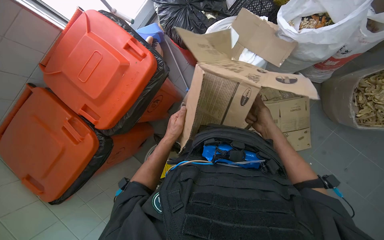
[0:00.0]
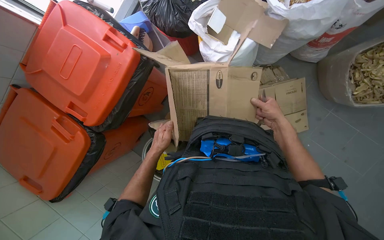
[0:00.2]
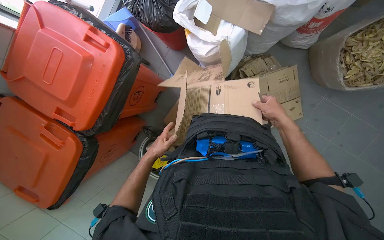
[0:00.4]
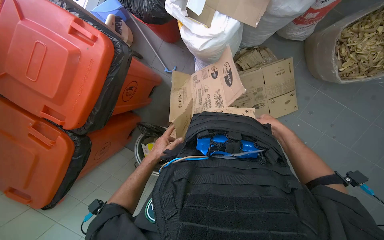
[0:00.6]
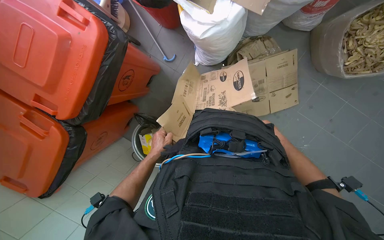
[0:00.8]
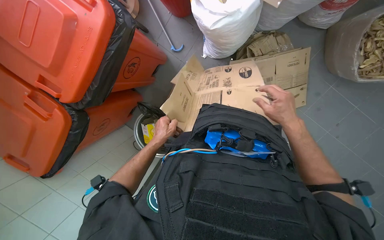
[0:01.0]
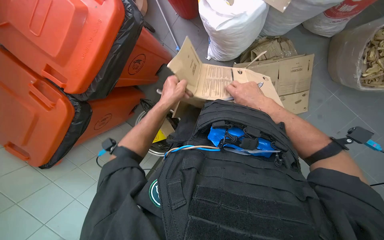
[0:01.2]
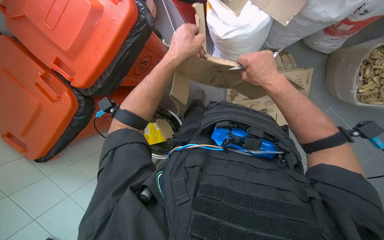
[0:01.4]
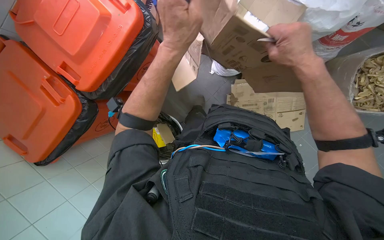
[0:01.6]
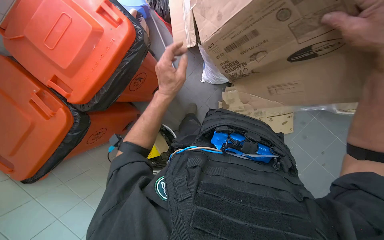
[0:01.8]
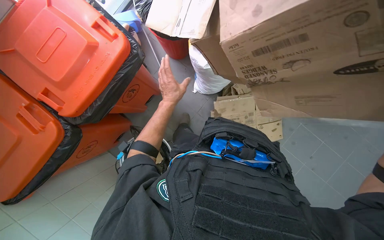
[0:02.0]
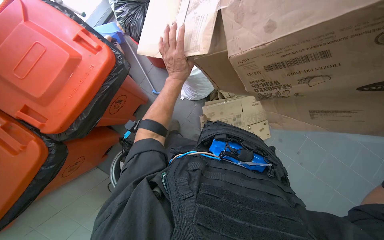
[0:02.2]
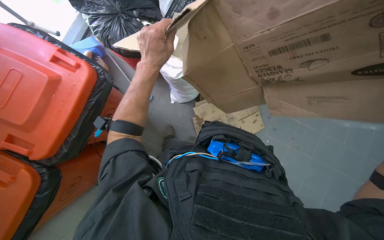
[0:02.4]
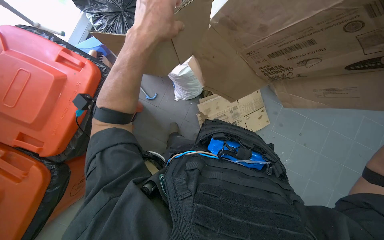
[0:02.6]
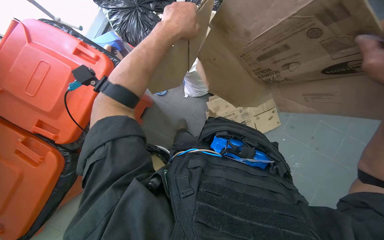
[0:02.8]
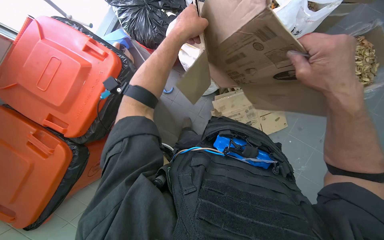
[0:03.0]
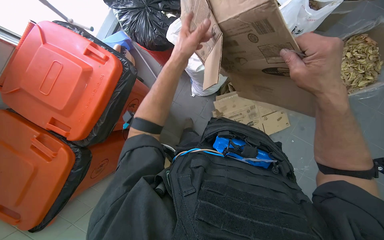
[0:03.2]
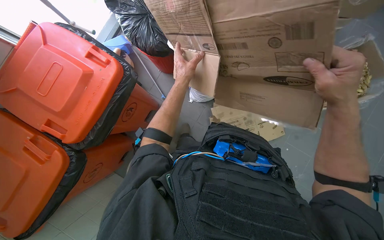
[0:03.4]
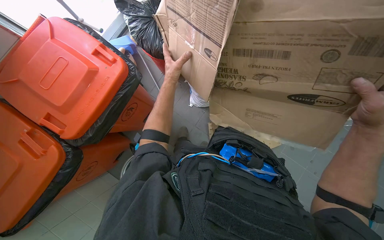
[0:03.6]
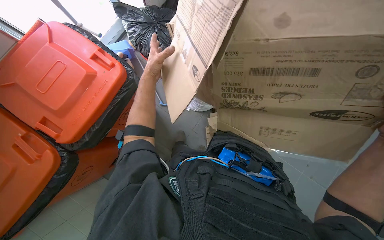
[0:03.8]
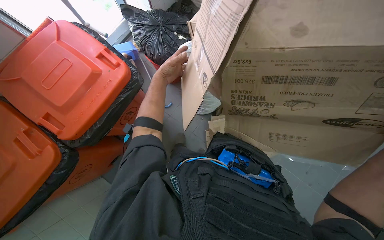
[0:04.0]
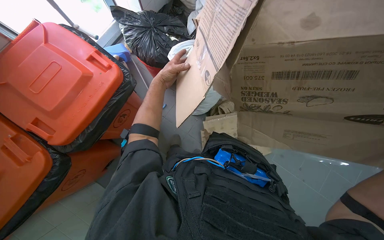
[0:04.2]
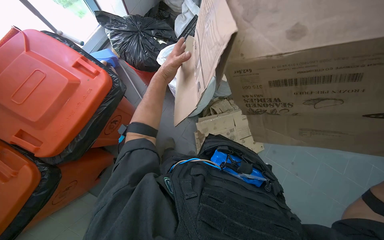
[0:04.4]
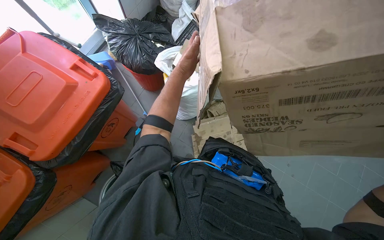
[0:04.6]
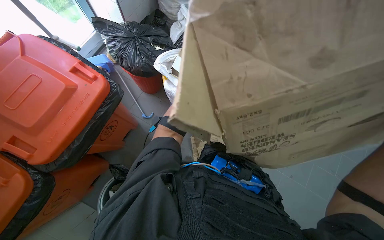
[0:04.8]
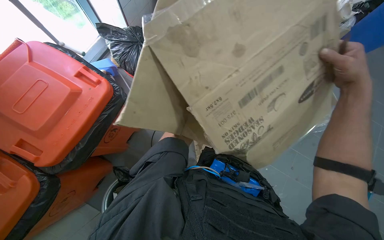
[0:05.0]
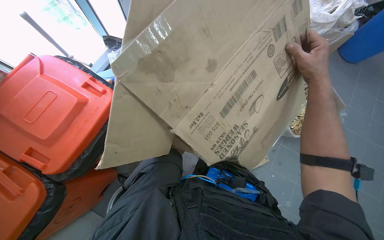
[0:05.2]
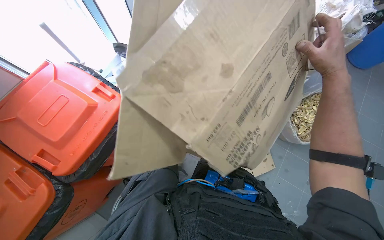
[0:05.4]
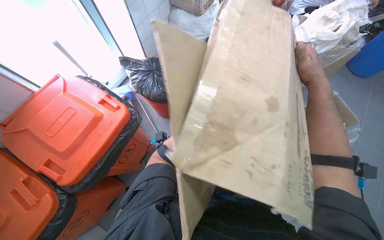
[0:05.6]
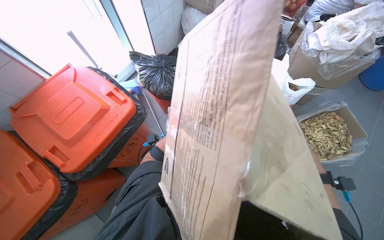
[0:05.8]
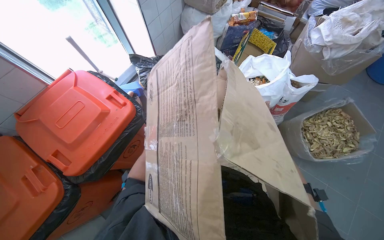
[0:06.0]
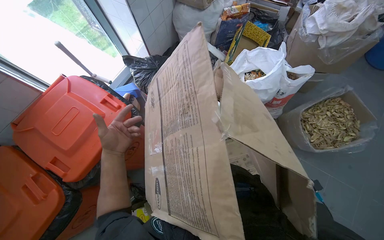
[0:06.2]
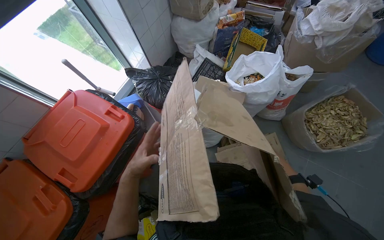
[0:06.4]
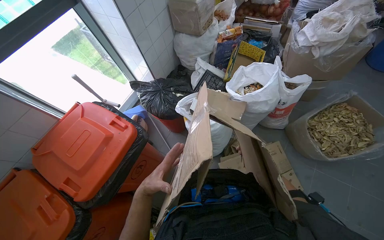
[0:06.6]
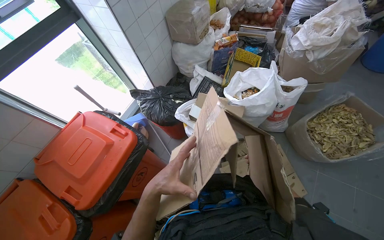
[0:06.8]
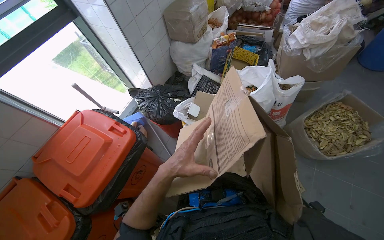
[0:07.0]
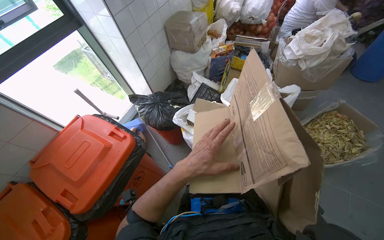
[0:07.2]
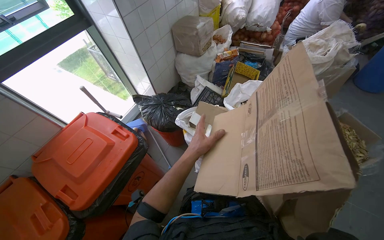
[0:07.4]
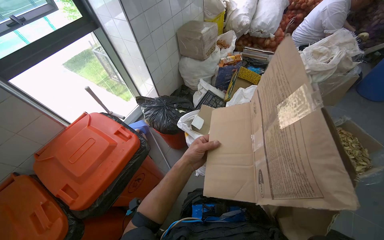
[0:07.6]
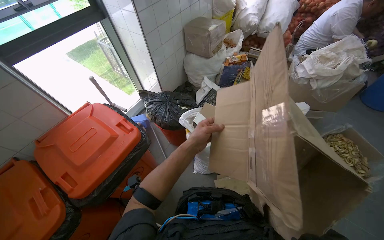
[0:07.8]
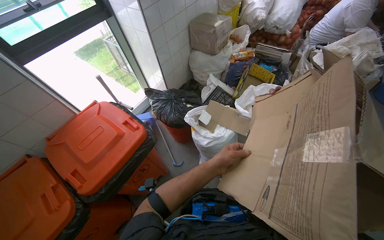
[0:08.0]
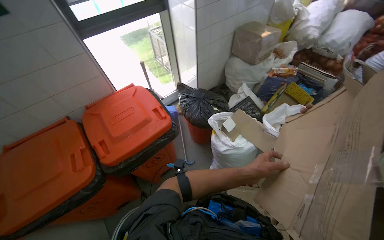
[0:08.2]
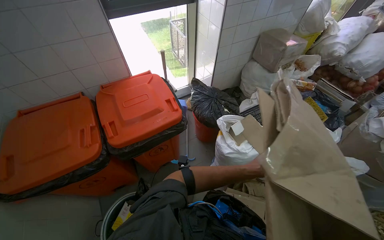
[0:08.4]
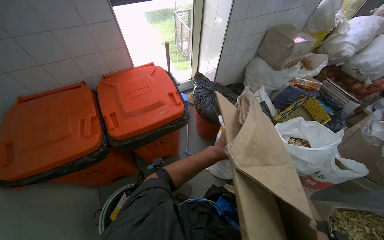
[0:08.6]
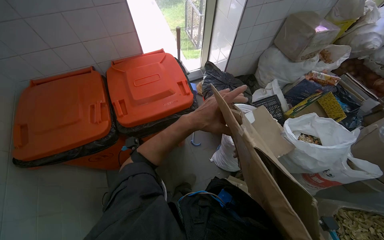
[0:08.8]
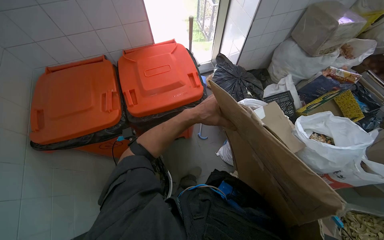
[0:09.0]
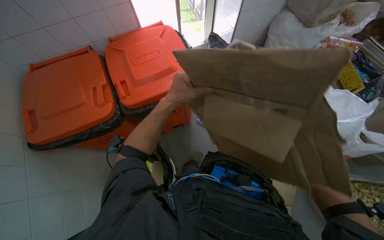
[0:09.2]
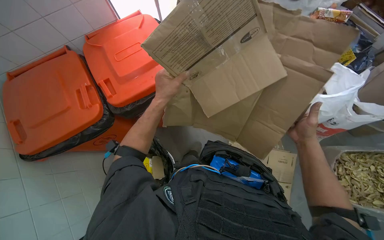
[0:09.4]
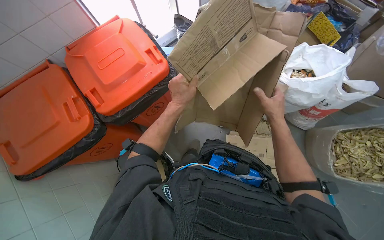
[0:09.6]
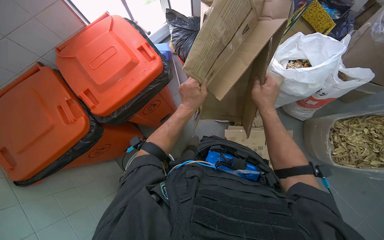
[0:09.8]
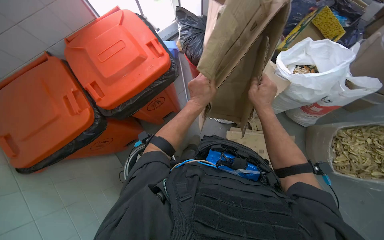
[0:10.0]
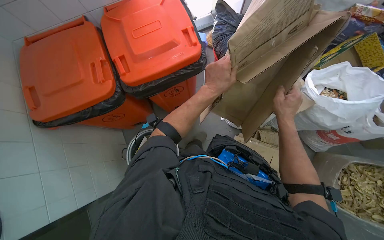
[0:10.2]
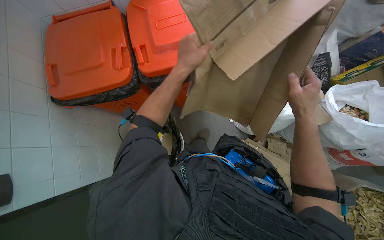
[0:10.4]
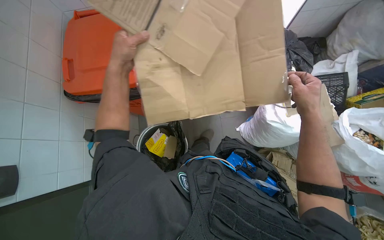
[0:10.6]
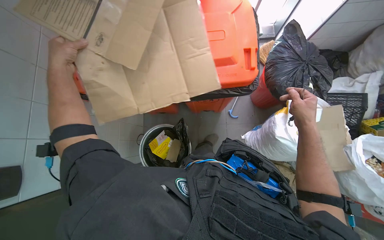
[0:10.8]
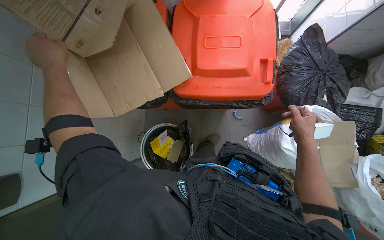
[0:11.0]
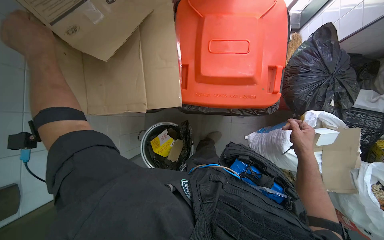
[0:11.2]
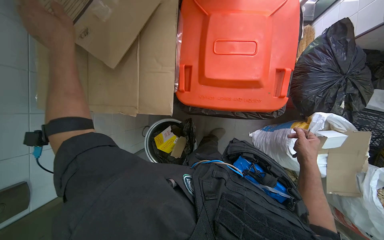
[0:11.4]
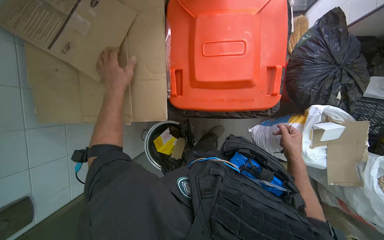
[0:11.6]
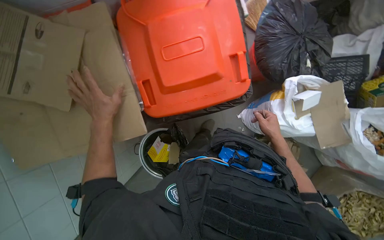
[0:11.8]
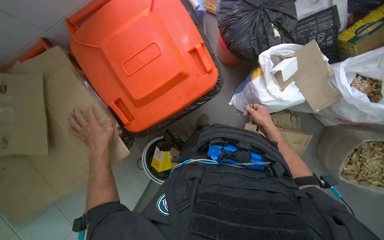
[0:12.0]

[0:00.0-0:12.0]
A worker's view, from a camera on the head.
Job: managing trash.
The whole recording: Breaking down cardboard boxes. The worker uses a knife to cut and flatten cardboard boxes for disposal.
0:00.0 to 0:01.6: The right hand travels nearer to the camera by approximately 20 cm. The left hand is displaced nearer to the camera and up the picture by some 25 cm.
0:01.6 to 0:03.0: The left hand goes nearer and farther, some 25 cm each way, reversing 2 times.
0:03.0 to 0:04.4: The left hand moves farther from the camera and to the left, about 25 cm.
0:06.0 to 0:07.6: The view tilts some 15 degrees upward.
0:07.6 to 0:09.0: The head rotates some 40 degrees to the left.
0:09.0 to 0:10.4: The view tips downward by some 15 degrees.
0:10.4 to 0:12.0: The head travels some 40 cm. The view tilts about 15 degrees downward.

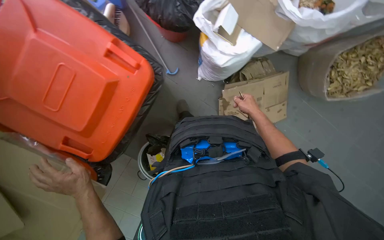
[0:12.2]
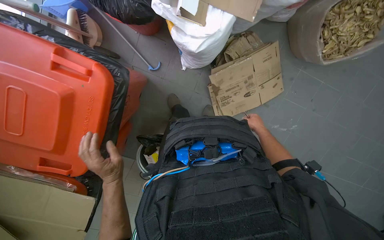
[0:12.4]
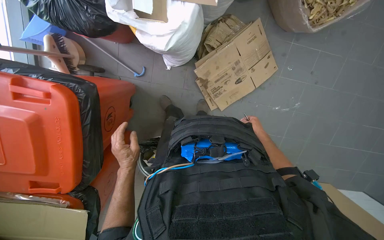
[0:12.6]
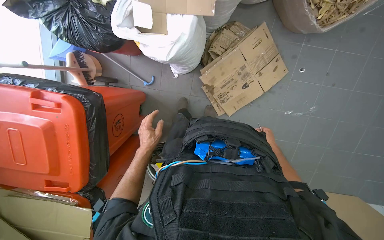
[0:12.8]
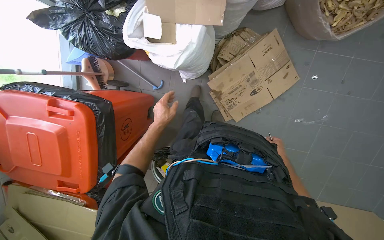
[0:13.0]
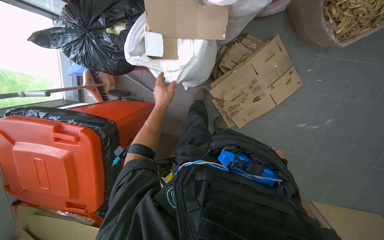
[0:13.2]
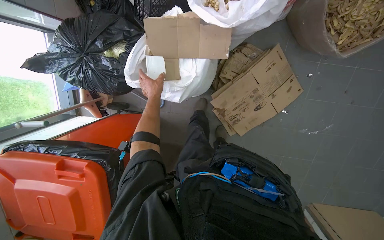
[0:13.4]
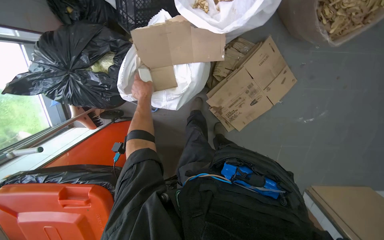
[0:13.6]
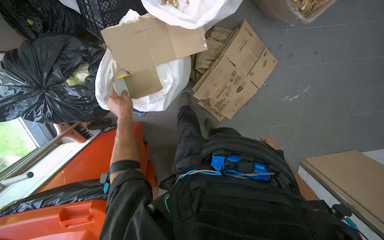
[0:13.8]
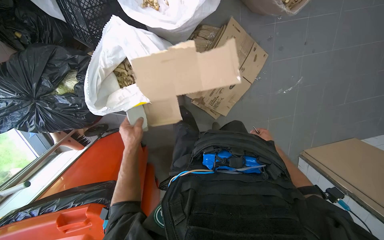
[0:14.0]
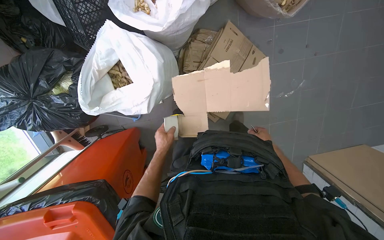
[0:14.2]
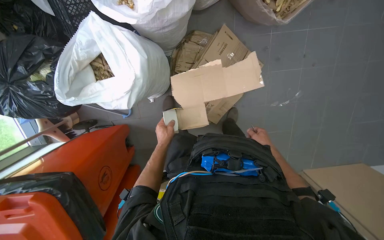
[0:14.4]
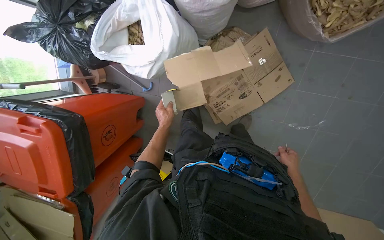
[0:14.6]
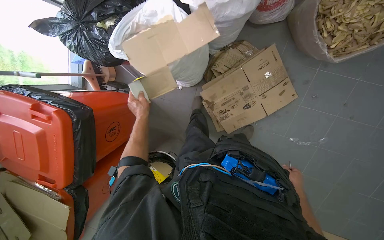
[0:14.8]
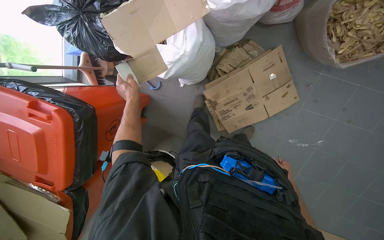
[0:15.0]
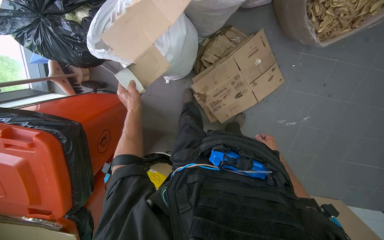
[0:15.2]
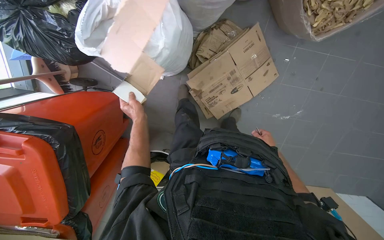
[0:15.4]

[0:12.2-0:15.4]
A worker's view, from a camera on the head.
Job: managing trash.
The whole recording: Breaking down cardboard boxes. The worker uses a knife to cut and flatten cardboard boxes for disposal.
0:12.2 to 0:13.8: The right hand goes approximately 15 cm to the right and down the picture, while the left hand goes some 60 cm up the picture.

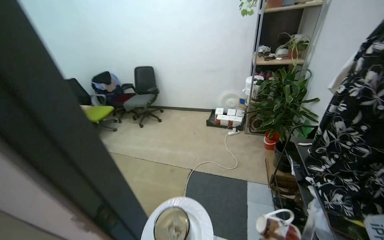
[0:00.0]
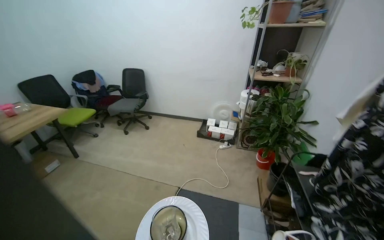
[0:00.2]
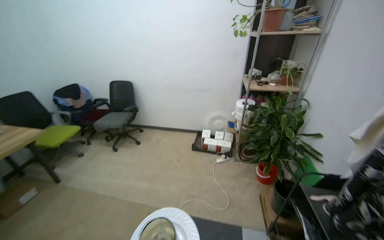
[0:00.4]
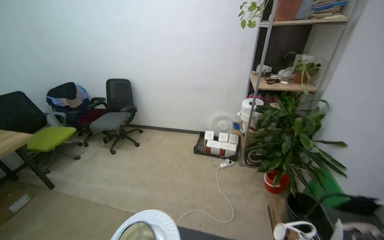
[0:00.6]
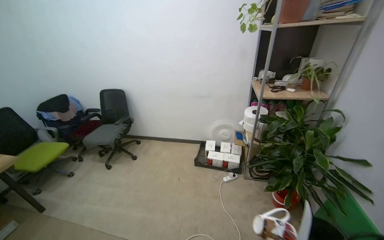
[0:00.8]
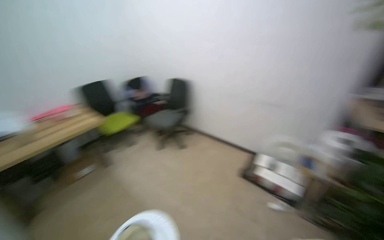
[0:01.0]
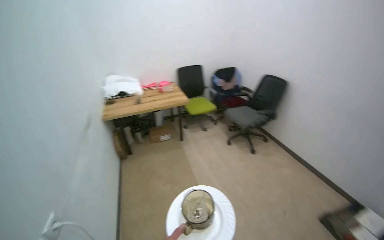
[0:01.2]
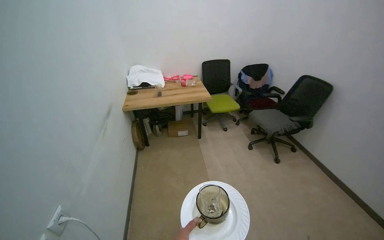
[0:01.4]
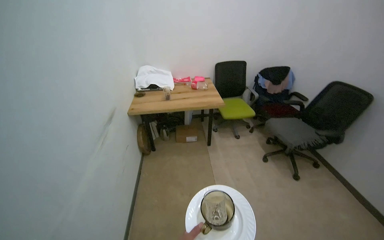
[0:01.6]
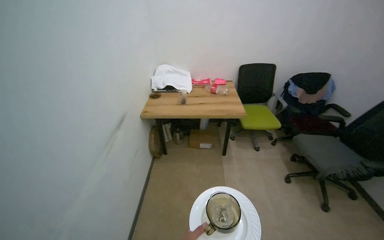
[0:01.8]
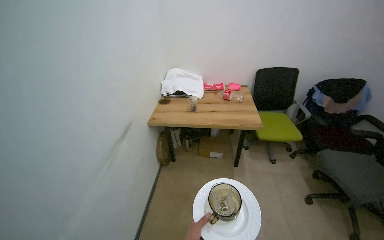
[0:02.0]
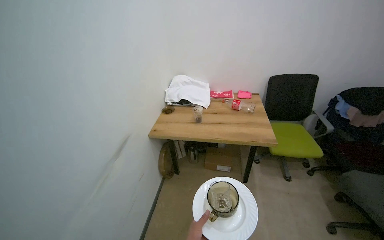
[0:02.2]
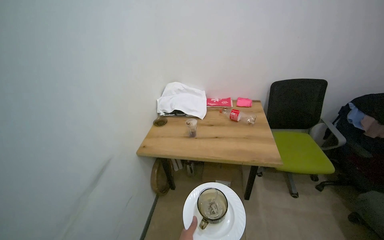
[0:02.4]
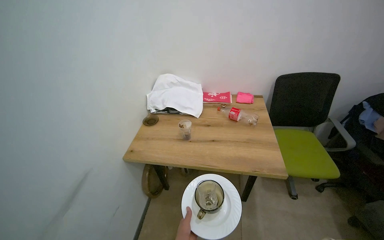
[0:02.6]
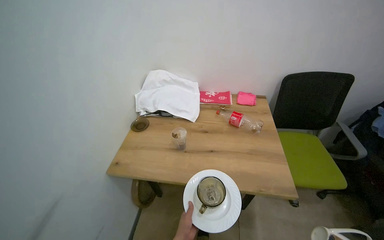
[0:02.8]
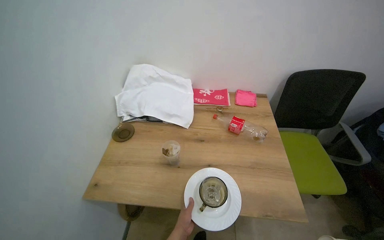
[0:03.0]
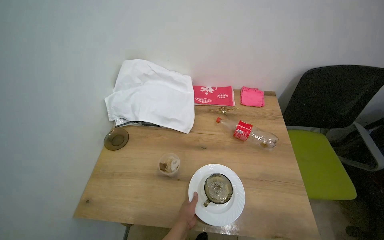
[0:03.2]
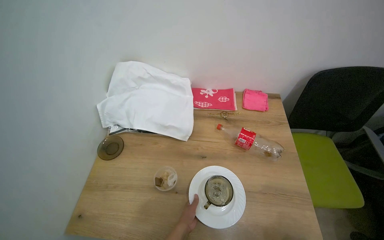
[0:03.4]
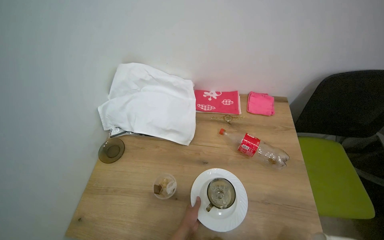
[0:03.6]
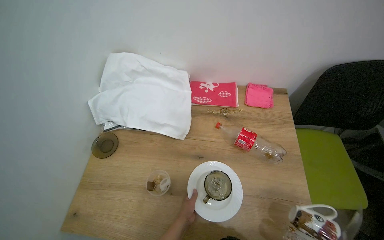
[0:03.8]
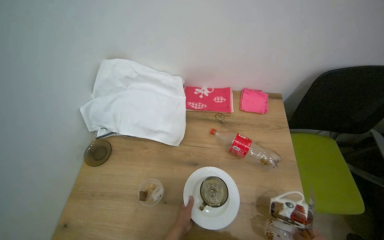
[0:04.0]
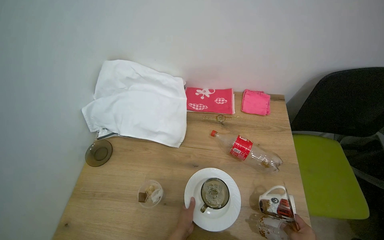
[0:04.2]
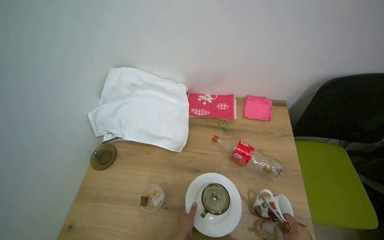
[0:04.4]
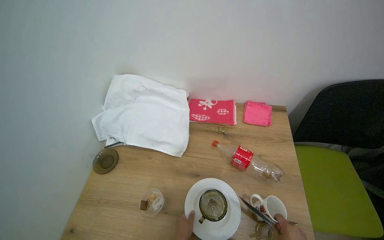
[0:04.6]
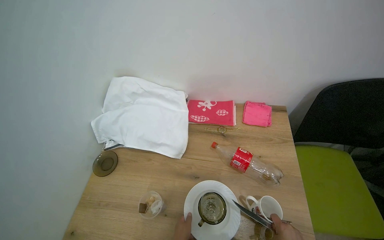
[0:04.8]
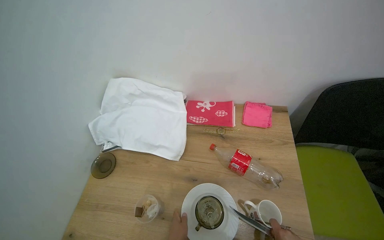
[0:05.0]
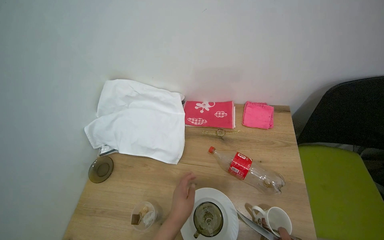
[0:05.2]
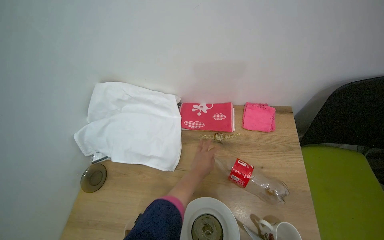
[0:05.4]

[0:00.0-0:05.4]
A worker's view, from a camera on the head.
Job: organizing items.
The whole recording: Organizing items on table. The worker places dishes, folds cloths, and arranges various items on a tray on the table.
0:00.0 to 0:01.4: The camera is carried approximately 90 cm. The head rotates about 65 degrees to the left.
0:01.4 to 0:02.8: The wearer moves some 1 m. The camera is aimed about 15 degrees further to the left.
0:02.8 to 0:04.0: The wearer moves roughly 50 cm. The view tilts some 15 degrees downward.
